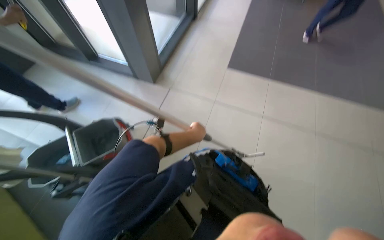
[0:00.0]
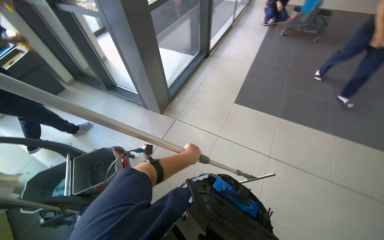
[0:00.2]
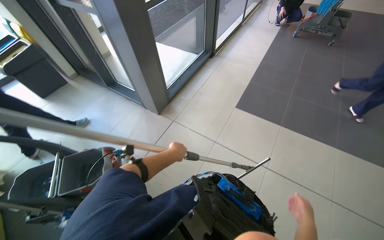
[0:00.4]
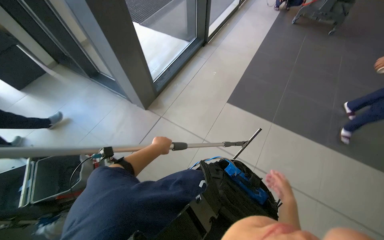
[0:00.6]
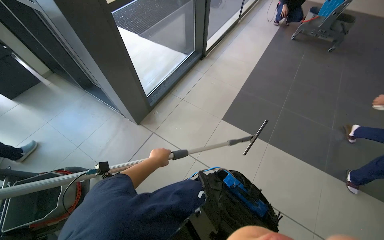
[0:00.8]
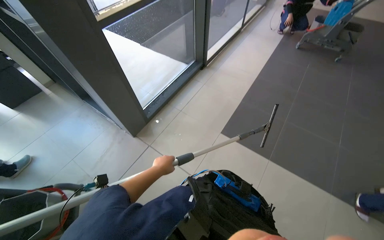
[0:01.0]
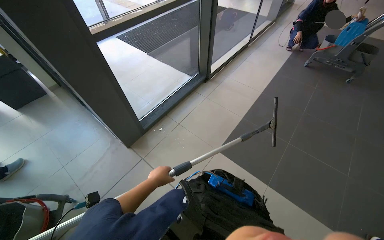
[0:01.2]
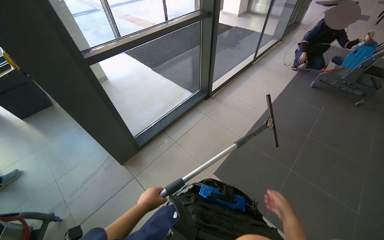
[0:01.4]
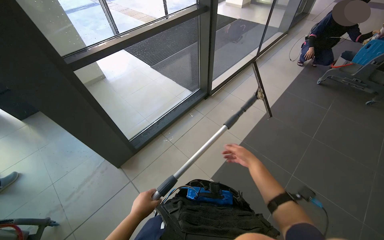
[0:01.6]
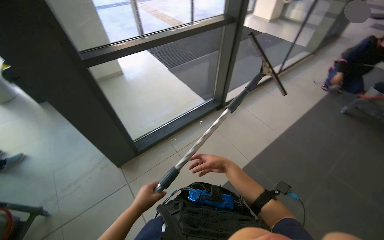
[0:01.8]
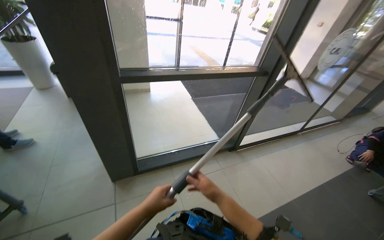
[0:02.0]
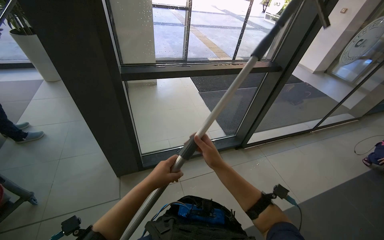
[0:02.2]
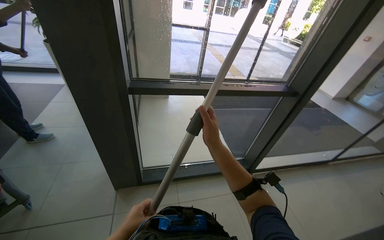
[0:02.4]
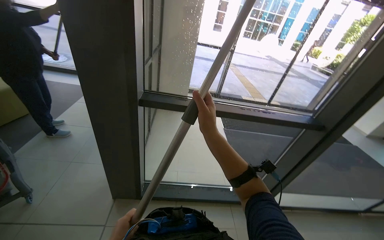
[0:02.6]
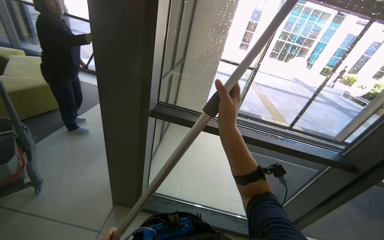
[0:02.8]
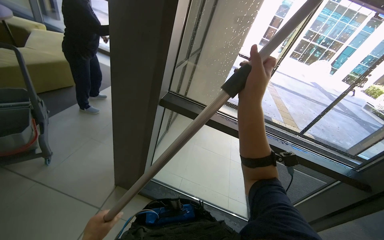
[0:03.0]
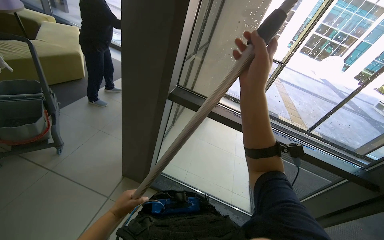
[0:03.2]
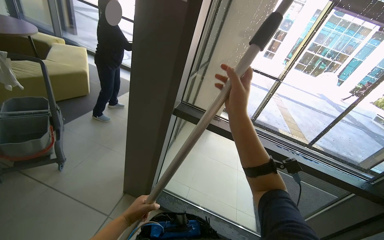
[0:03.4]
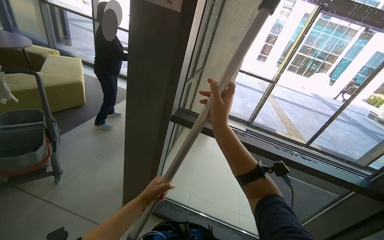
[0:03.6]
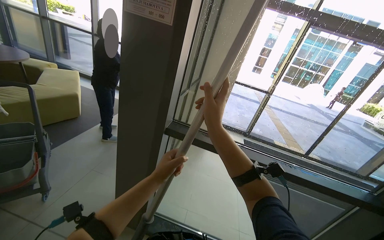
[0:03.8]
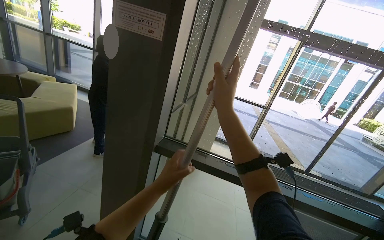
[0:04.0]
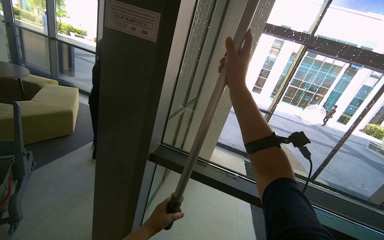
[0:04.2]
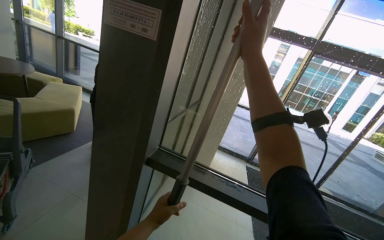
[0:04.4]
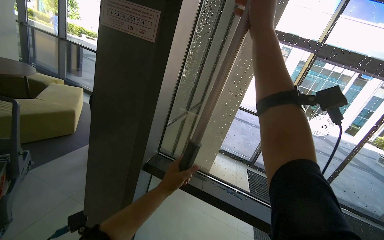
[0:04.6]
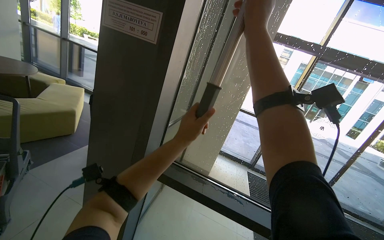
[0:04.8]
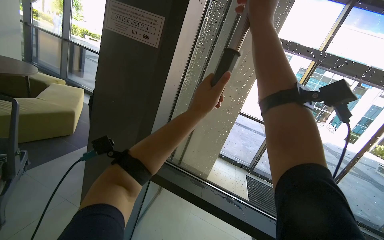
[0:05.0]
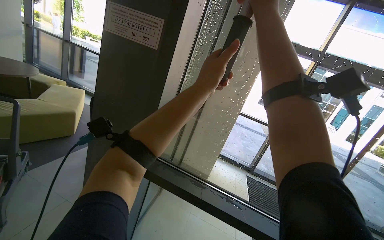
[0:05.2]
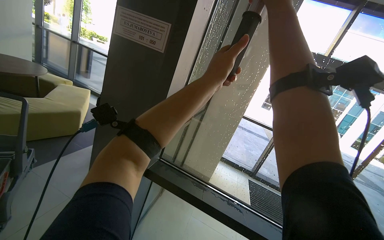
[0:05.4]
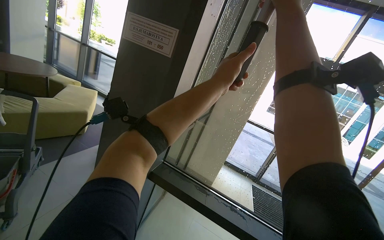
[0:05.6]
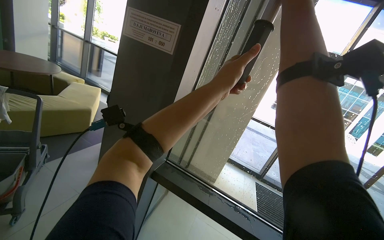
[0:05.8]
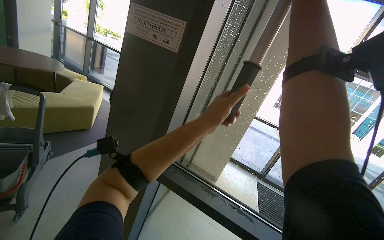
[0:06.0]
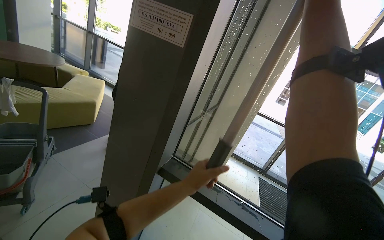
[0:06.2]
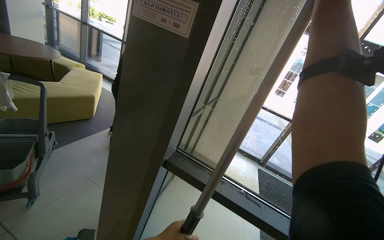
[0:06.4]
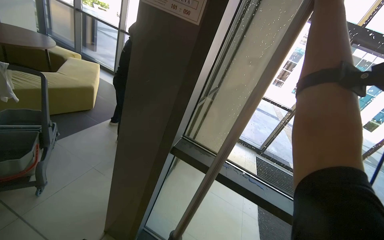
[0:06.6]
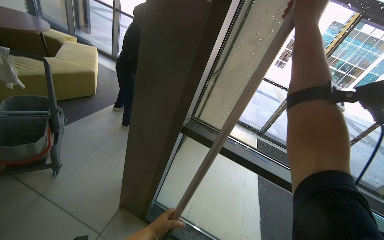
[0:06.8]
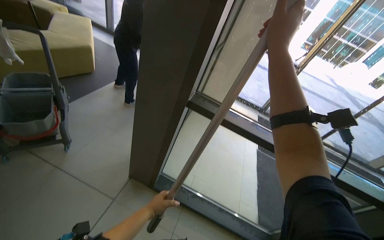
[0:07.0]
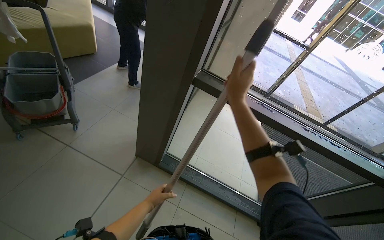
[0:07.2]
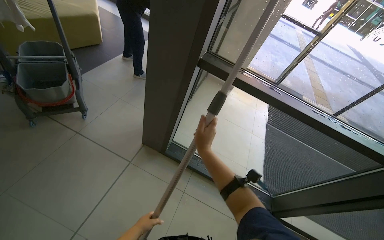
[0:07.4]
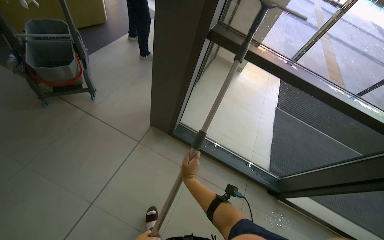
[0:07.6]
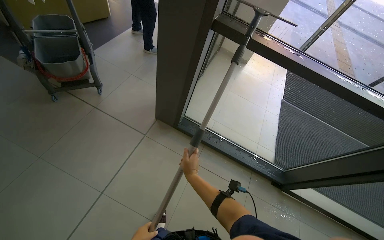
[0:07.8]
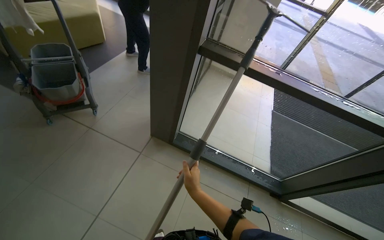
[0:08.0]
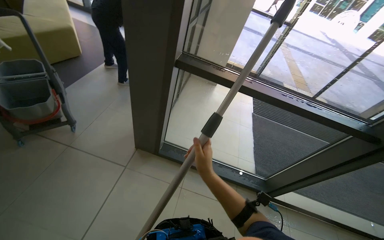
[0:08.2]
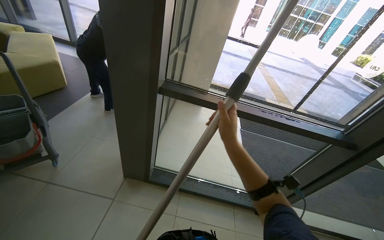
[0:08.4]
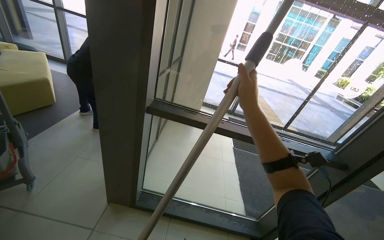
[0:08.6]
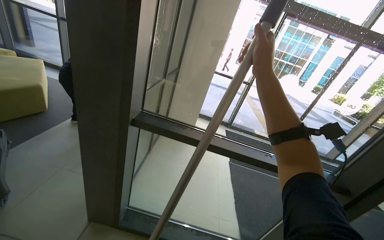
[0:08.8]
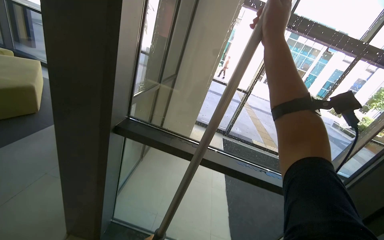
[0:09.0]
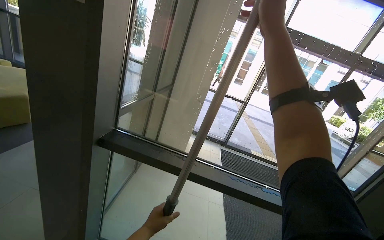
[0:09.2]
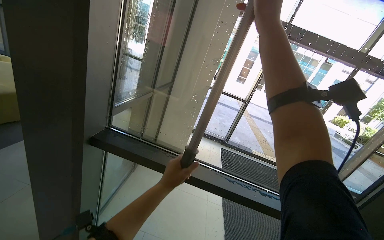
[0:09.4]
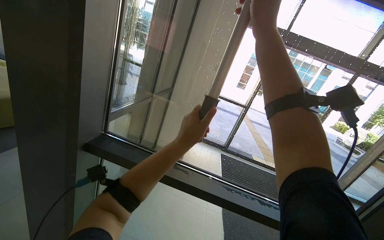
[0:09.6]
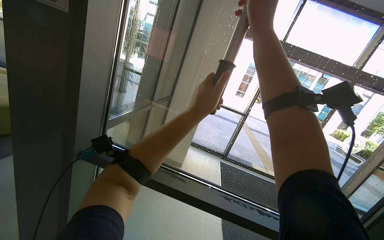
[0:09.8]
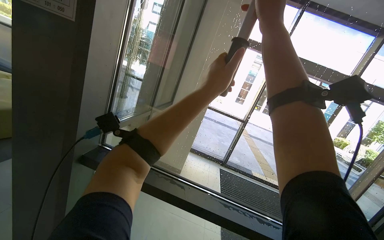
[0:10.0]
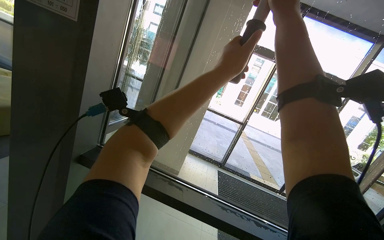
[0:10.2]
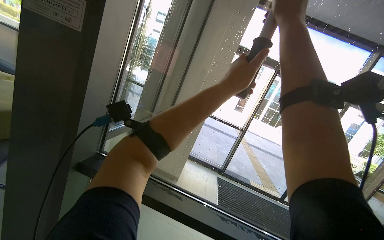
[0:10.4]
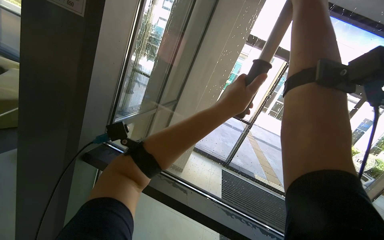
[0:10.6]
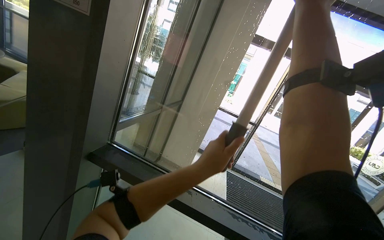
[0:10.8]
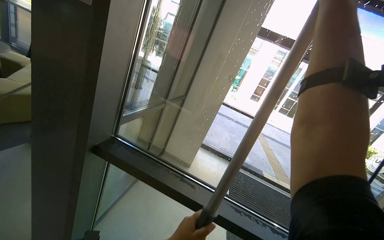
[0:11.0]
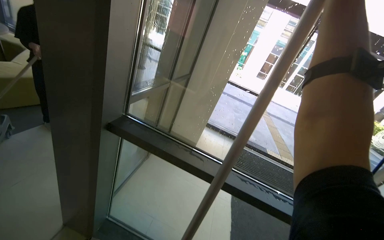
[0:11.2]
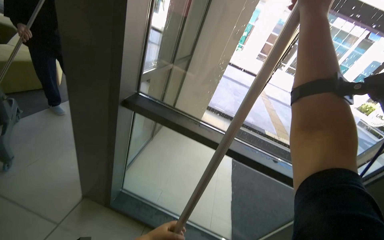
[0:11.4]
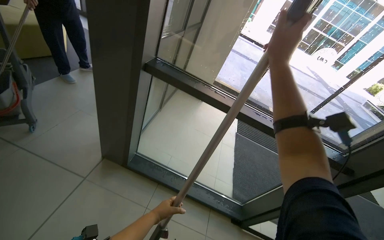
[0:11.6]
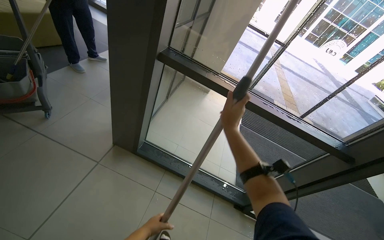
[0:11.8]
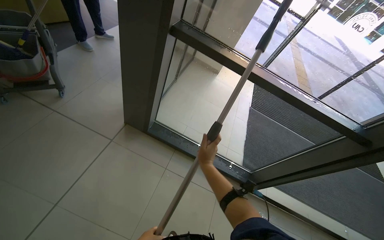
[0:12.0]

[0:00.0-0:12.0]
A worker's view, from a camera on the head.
Job: cleaning windows.
The whole recording: Cleaning glass panels. The worker cleans the glass panels with a long pole tool and then wipes them with a cloth.
0:00.0 to 0:01.6: The camera travels some 1 m. The wearer's head swings some 20 degrees to the left. The camera pitches upward, by about 15 degrees.
0:01.6 to 0:03.0: The head turns to the left by roughly 65 degrees. The wearer looks about 30 degrees further upward.
0:03.0 to 0:04.4: The view tilts roughly 15 degrees upward. The right hand is displaced up the picture by approximately 30 cm.
0:04.4 to 0:06.0: The left hand goes approximately 35 cm up the picture.
0:06.0 to 0:07.6: The view tips downward by some 35 degrees.
0:07.6 to 0:09.0: The wearer looks approximately 25 degrees further upward. The right hand goes approximately 90 cm up the picture and to the right.
0:09.0 to 0:10.4: The wearer looks roughly 15 degrees further upward.
0:10.4 to 0:12.0: The view tips downward by some 35 degrees. The right hand travels down the picture and to the left by some 90 cm.

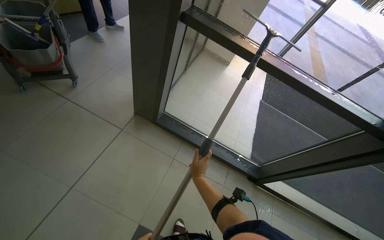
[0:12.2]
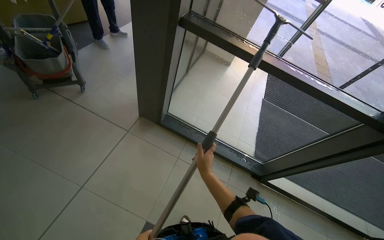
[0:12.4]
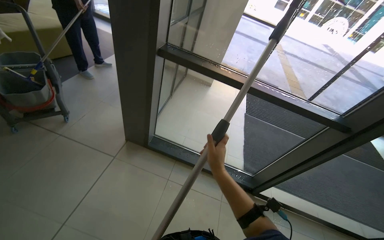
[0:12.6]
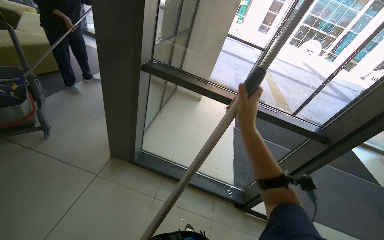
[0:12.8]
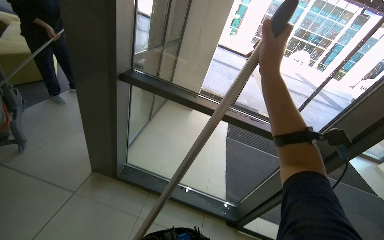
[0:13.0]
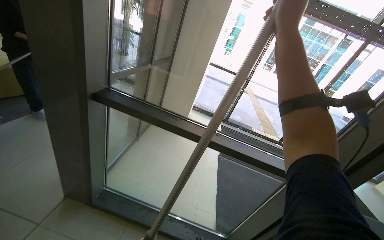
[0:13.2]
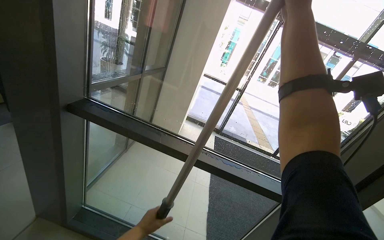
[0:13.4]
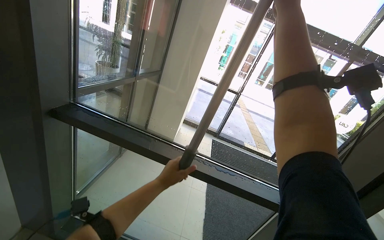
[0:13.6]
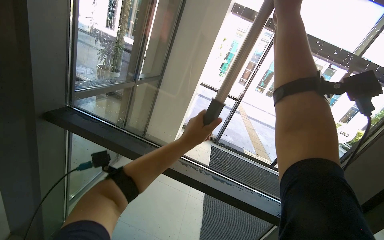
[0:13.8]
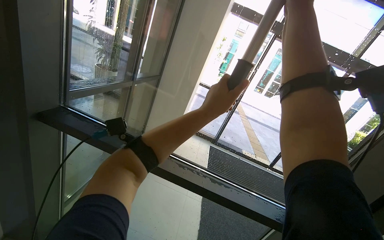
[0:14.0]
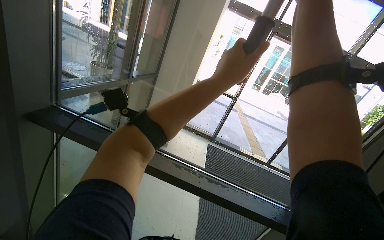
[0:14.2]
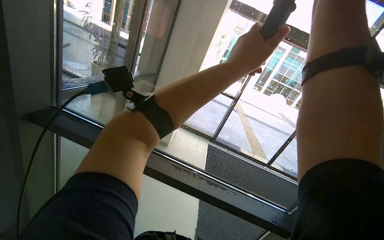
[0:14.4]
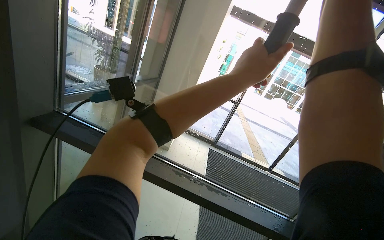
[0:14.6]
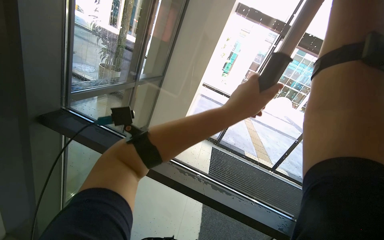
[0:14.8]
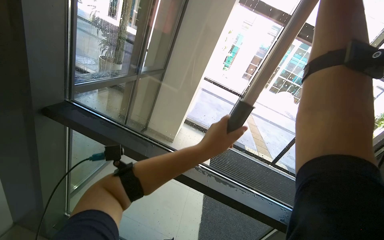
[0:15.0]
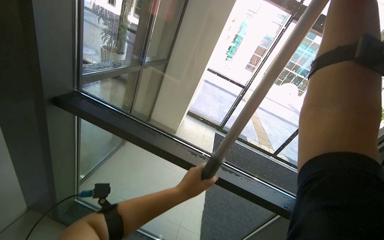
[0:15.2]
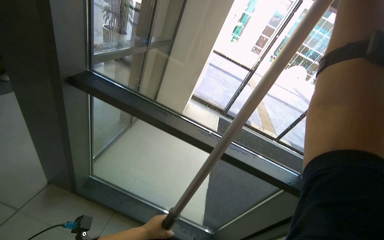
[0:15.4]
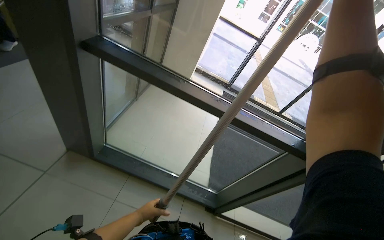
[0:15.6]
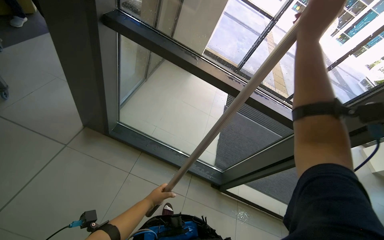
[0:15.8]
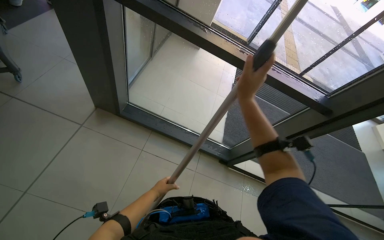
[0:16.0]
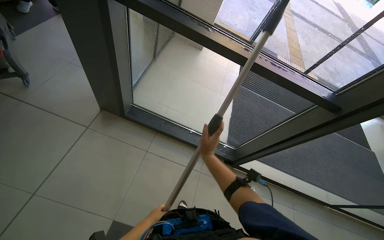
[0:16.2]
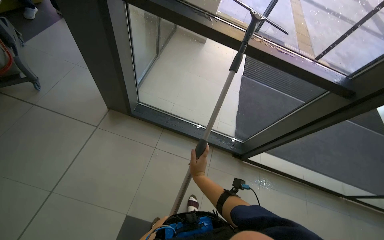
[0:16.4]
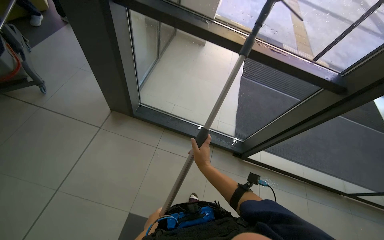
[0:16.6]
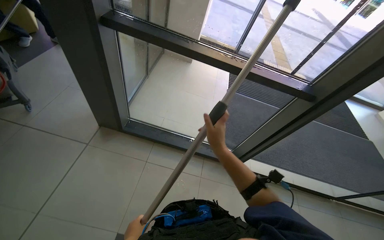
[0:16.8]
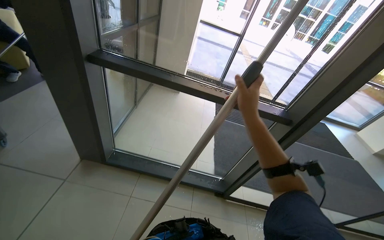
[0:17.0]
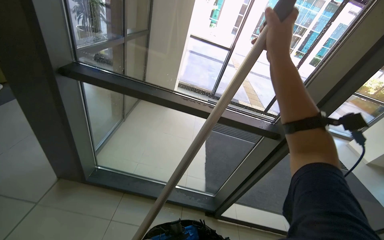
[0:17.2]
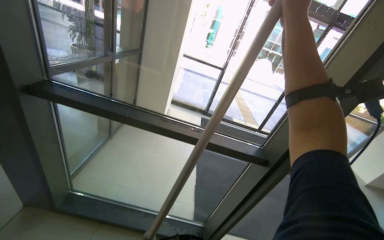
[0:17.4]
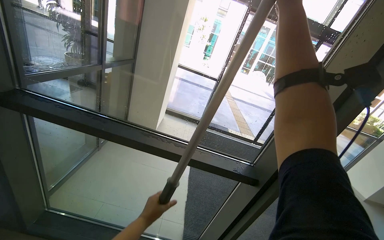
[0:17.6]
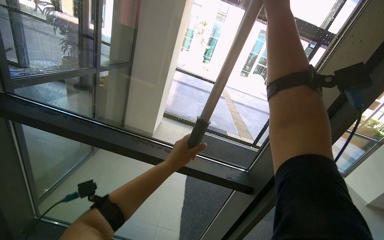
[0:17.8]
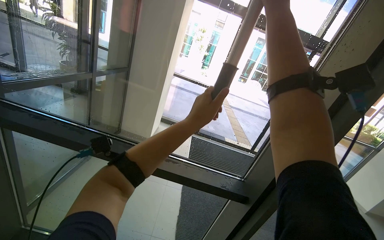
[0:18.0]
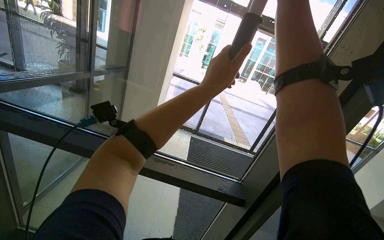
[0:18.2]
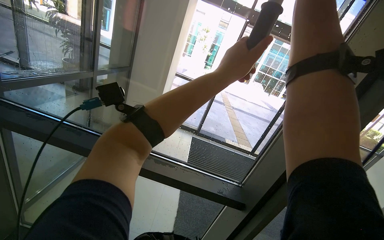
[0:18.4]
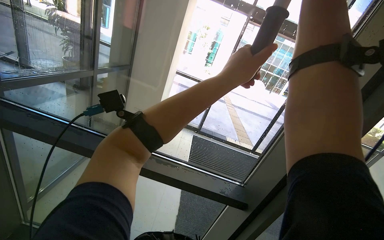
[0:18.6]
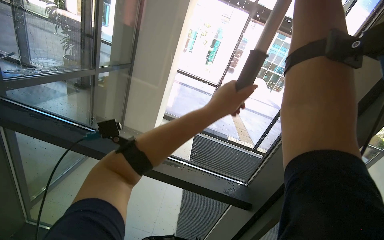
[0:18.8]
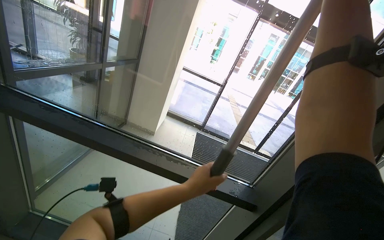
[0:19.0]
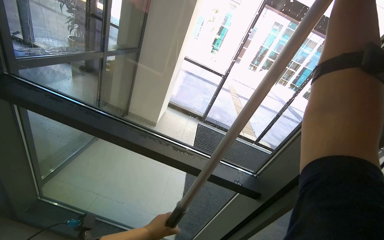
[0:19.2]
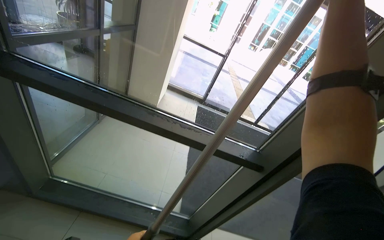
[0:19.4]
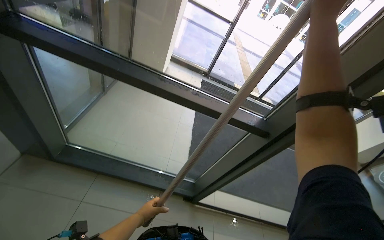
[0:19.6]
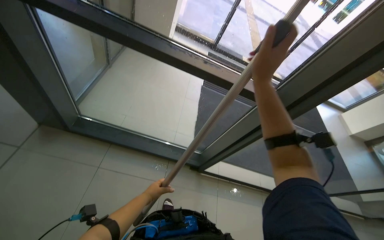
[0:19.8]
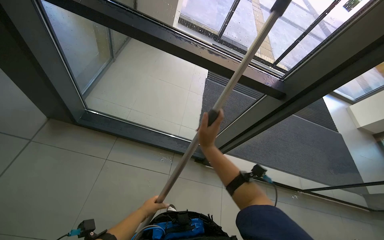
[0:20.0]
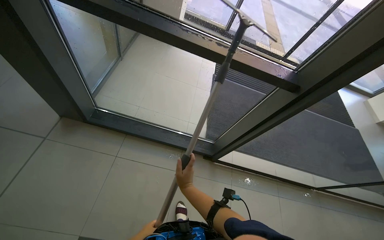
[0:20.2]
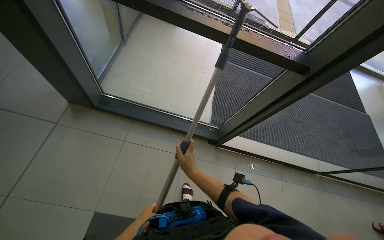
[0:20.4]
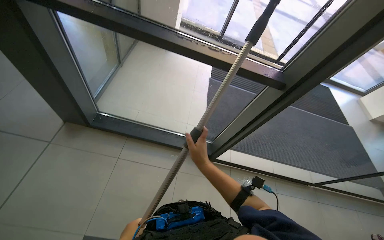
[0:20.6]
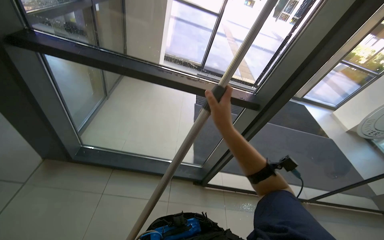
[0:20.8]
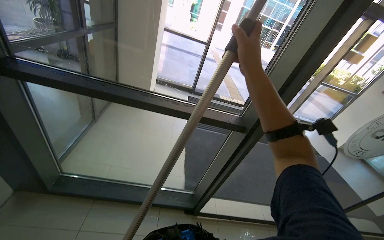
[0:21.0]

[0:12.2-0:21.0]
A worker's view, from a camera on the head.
Job: cleaning windows.
The whole recording: Cleaning glass panels. The worker cleans the glass panels with a long pole tool and then wipes them with a cloth.
0:12.2 to 0:13.6: The camera is carried some 40 cm. The wearer looks approximately 30 degrees further upward.
0:13.6 to 0:15.2: The left hand travels up the picture and back again, some 35 cm each way.
0:15.2 to 0:16.6: The wearer looks some 30 degrees further downward. The left hand is displaced down the picture and to the left by approximately 80 cm.
0:16.6 to 0:18.0: The camera travels approximately 40 cm. The wearer looks approximately 35 degrees further upward.
0:18.0 to 0:19.6: The view tilts roughly 20 degrees downward. The left hand goes roughly 70 cm down the picture and to the left.
